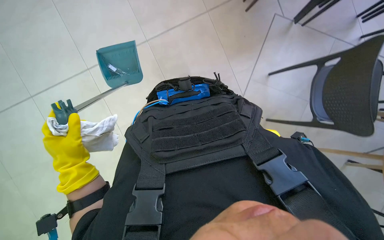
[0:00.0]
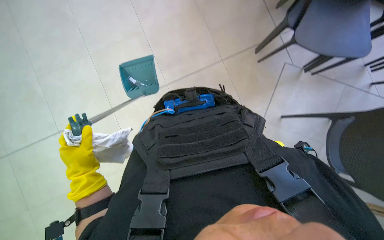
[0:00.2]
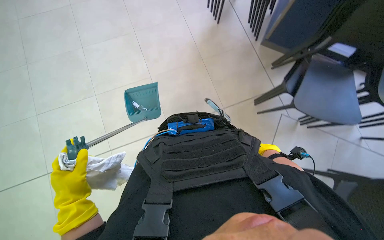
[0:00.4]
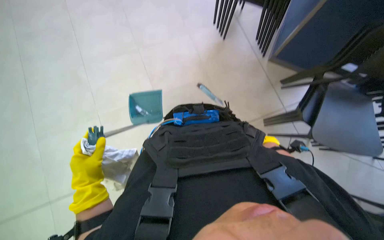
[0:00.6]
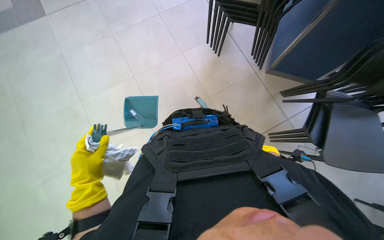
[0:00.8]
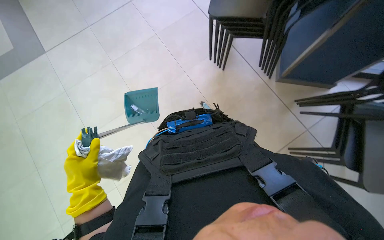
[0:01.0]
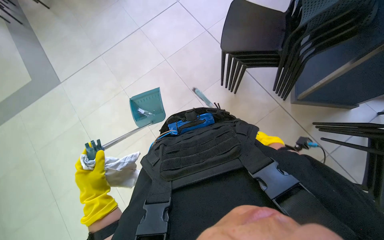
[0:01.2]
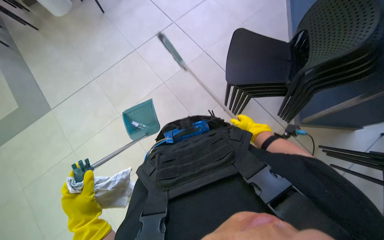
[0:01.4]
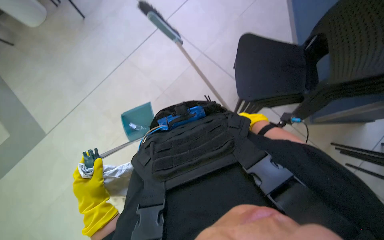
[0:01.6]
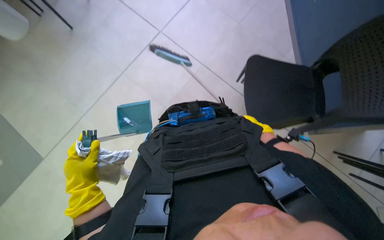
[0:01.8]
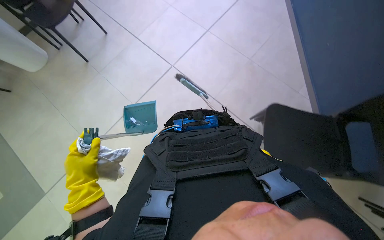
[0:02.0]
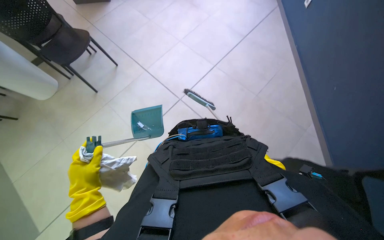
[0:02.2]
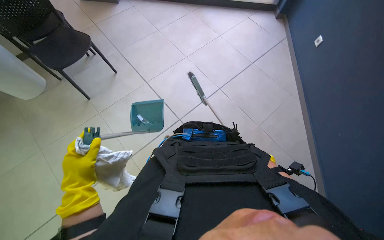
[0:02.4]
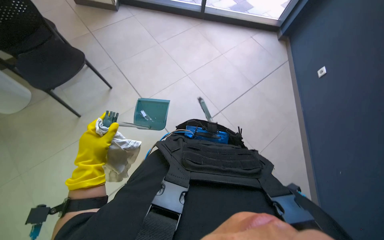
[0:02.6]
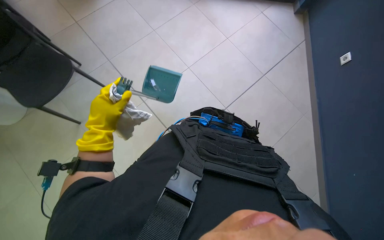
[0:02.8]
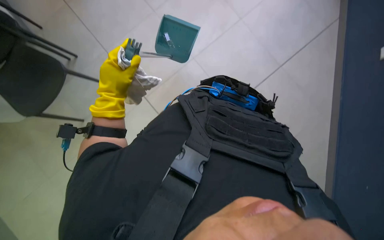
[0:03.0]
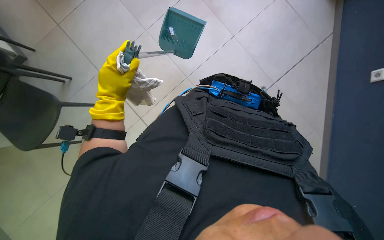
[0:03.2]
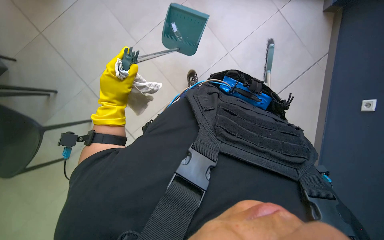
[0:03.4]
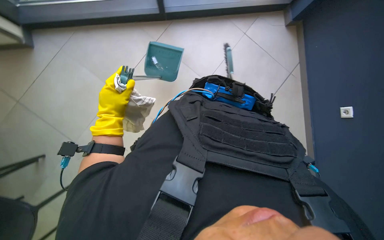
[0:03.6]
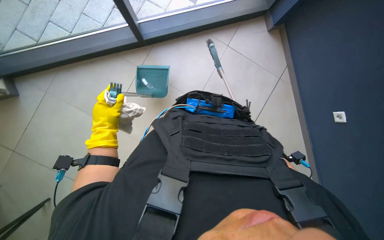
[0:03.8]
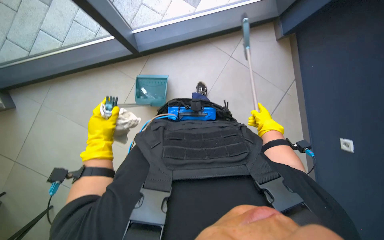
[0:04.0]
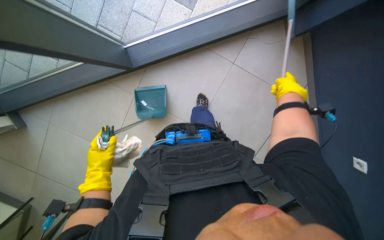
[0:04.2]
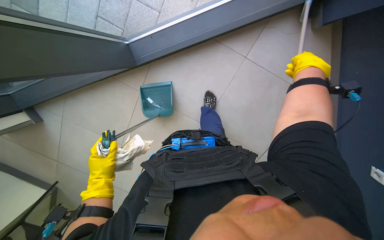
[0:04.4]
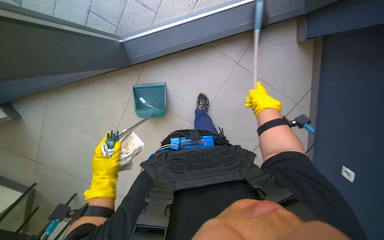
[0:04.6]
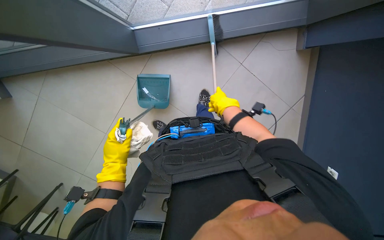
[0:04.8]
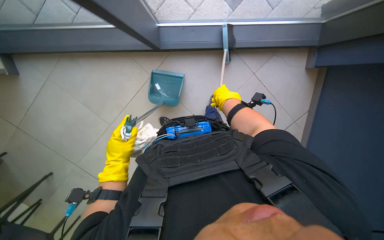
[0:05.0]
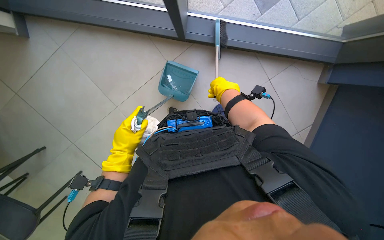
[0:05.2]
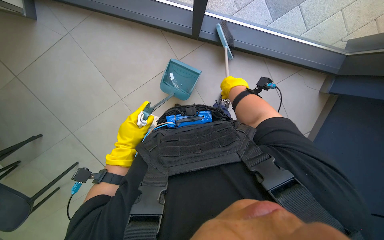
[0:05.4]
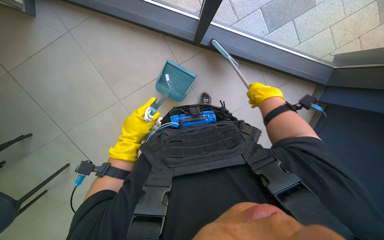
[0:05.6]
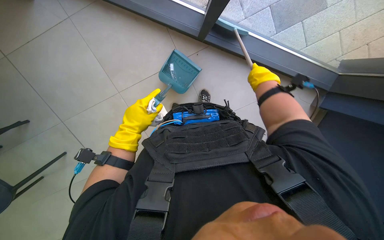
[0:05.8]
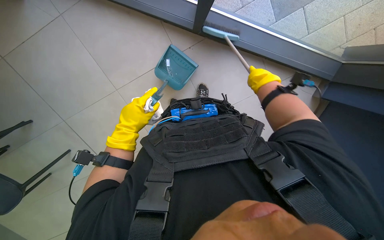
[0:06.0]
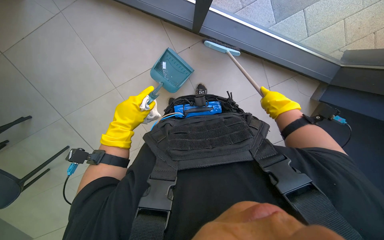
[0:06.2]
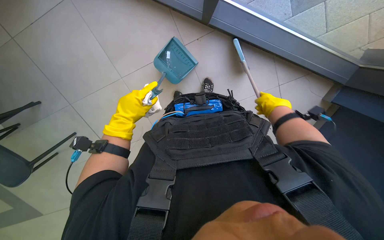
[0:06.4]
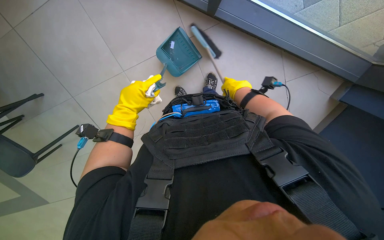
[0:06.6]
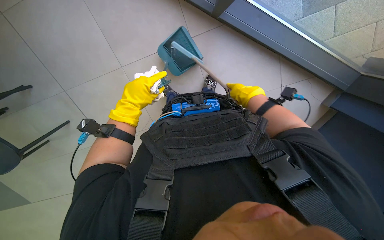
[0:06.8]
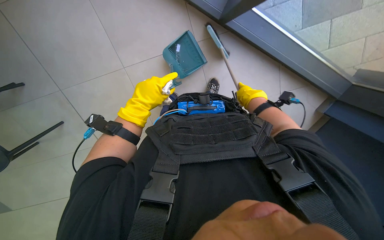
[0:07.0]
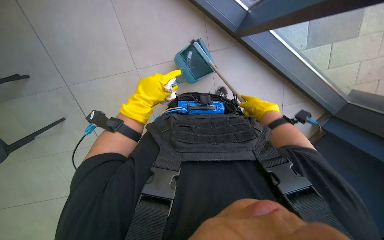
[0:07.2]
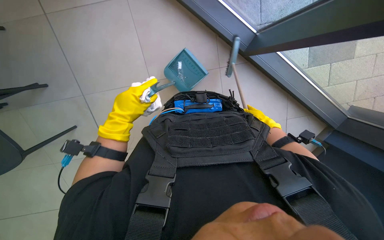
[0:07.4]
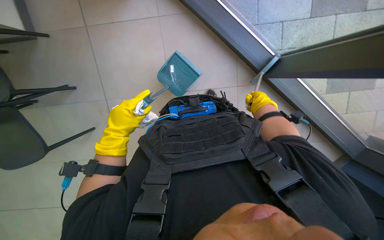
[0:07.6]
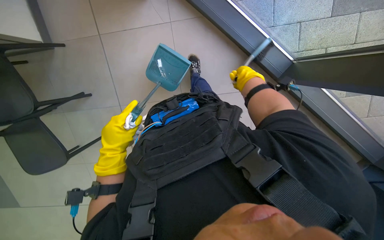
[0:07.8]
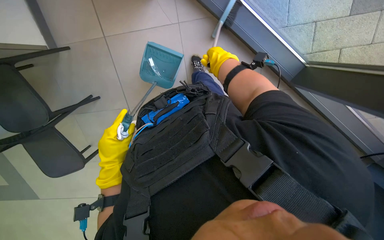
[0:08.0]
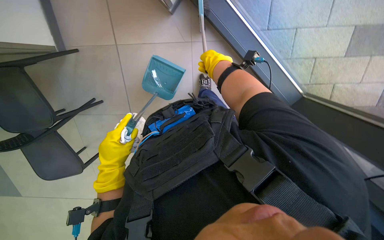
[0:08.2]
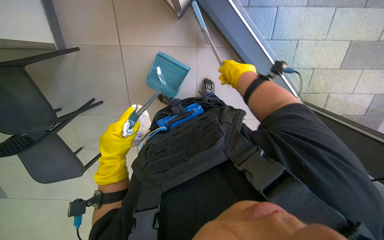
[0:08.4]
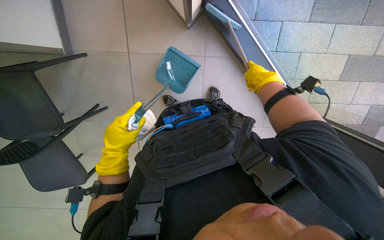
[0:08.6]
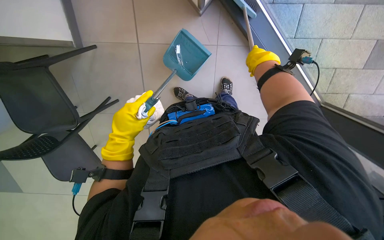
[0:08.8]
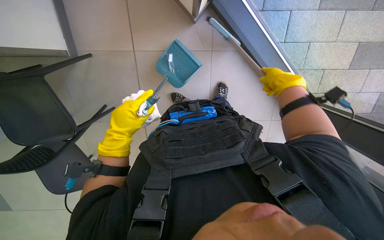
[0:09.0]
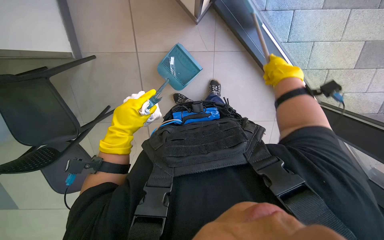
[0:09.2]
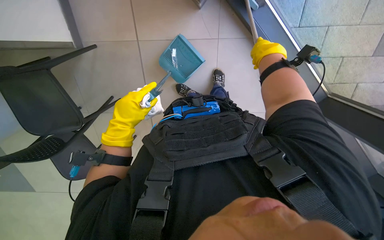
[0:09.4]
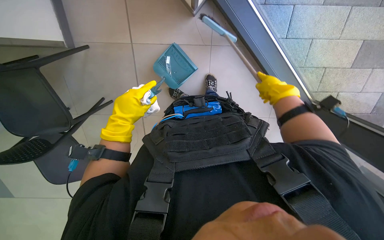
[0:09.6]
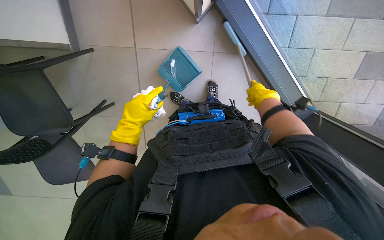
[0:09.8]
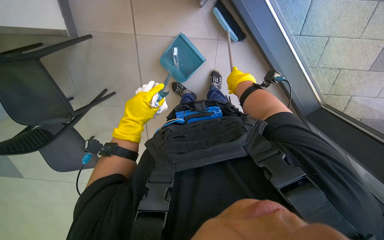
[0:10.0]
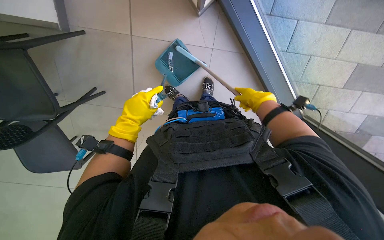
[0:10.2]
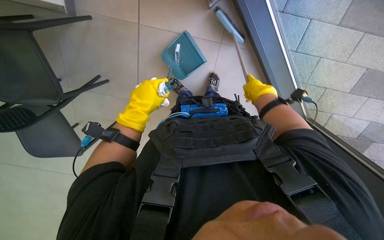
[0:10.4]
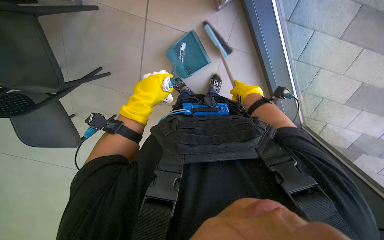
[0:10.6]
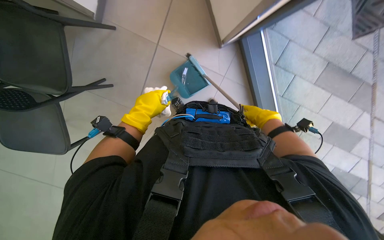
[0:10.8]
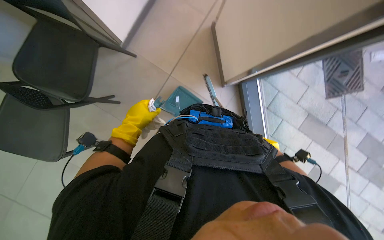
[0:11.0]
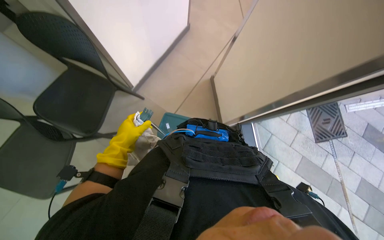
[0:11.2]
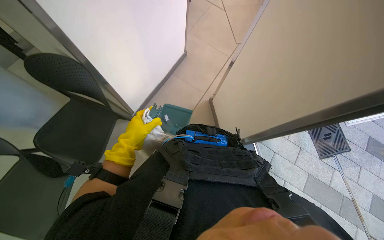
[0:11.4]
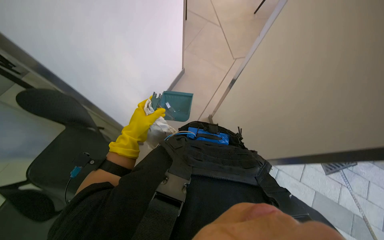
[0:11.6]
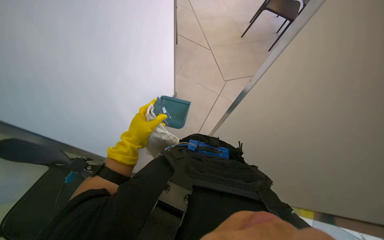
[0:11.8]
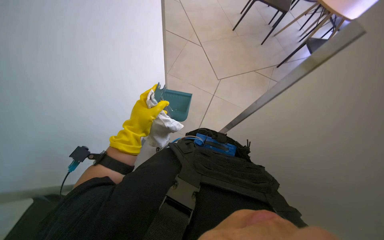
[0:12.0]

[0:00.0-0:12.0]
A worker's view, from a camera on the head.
Job: sweeping floor.
The whole recording: Sweeping floor with brush. The worker sweeps the floor with a brush and collects debris into a dustpan.
0:01.6 to 0:03.0: The left hand moves up the picture, approximately 35 cm.
0:03.0 to 0:04.4: The left hand goes approximately 15 cm farther from the camera.
0:04.4 to 0:06.0: The left hand heads nearer to the camera, covering approximately 10 cm. Meanwhile the right hand is displaced to the left by some 30 cm.
0:07.6 to 0:09.0: The right hand moves nearer to the camera, approximately 20 cm.
0:09.0 to 0:10.4: The right hand goes up and down the picture, some 10 cm each way, reversing 2 times.
0:10.4 to 0:12.0: The view swings roughly 15 degrees to the right. The wearer looks some 55 degrees further upward.

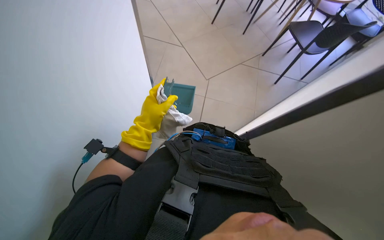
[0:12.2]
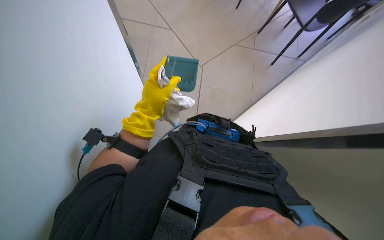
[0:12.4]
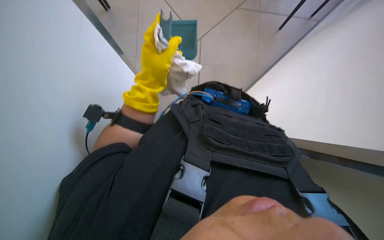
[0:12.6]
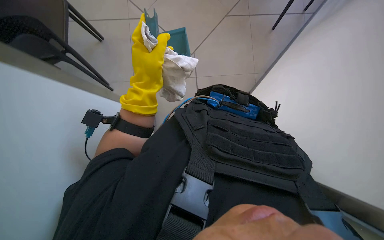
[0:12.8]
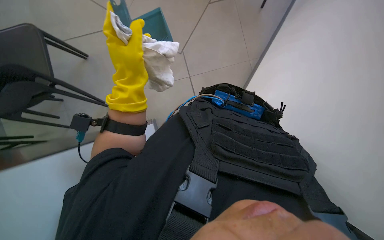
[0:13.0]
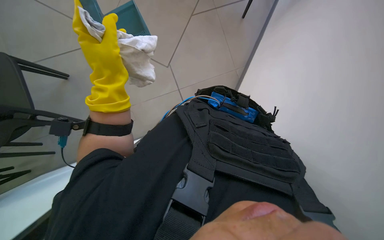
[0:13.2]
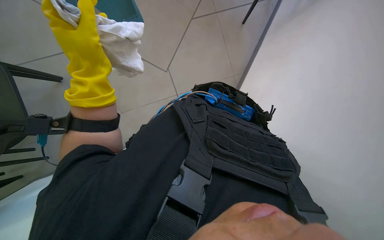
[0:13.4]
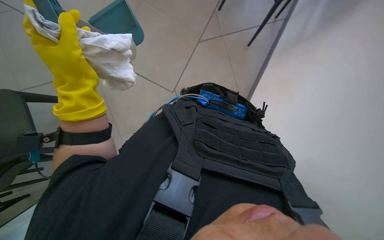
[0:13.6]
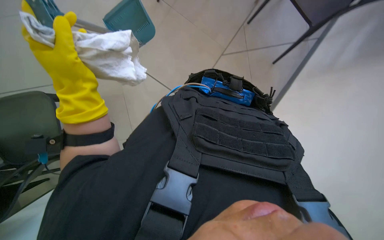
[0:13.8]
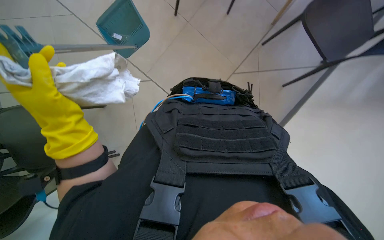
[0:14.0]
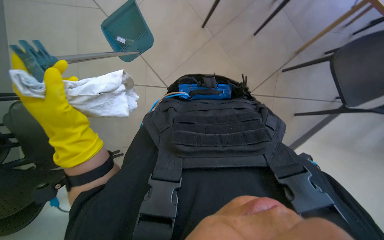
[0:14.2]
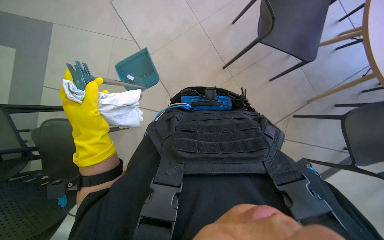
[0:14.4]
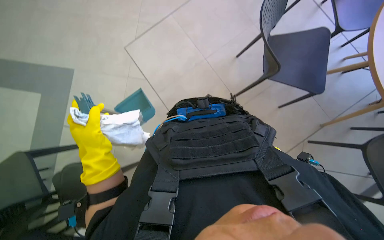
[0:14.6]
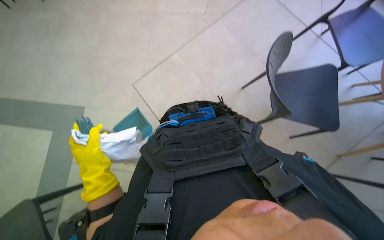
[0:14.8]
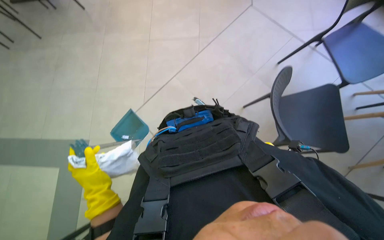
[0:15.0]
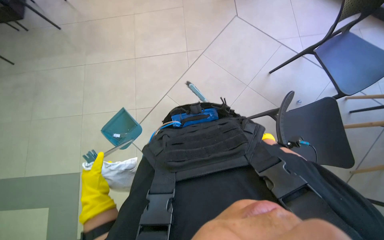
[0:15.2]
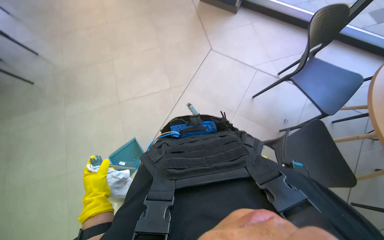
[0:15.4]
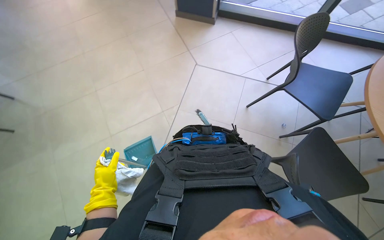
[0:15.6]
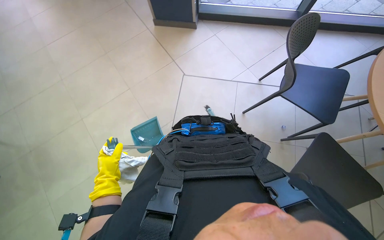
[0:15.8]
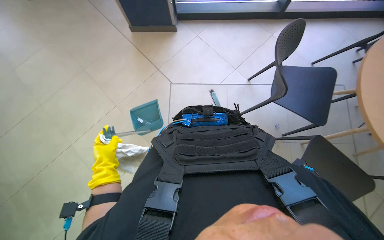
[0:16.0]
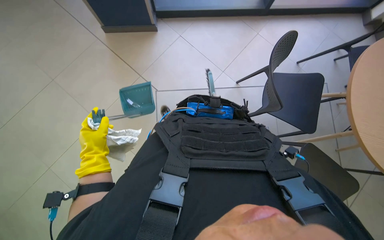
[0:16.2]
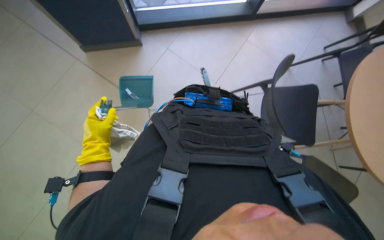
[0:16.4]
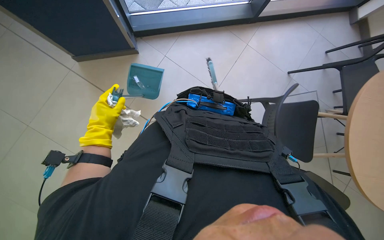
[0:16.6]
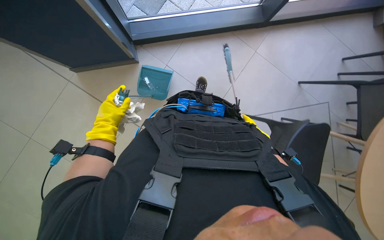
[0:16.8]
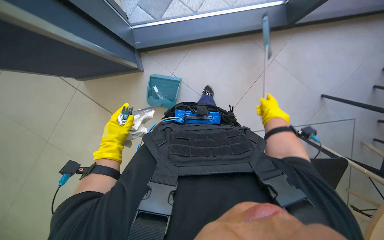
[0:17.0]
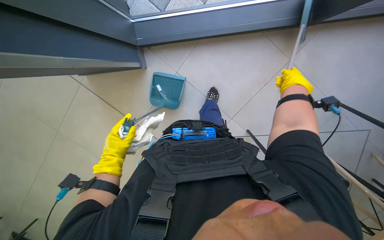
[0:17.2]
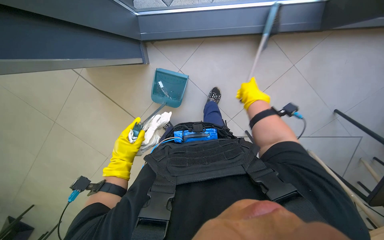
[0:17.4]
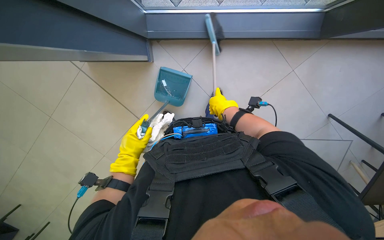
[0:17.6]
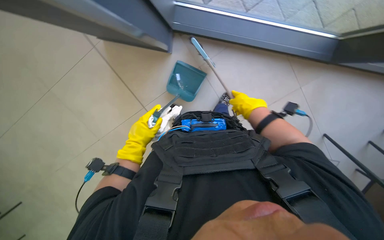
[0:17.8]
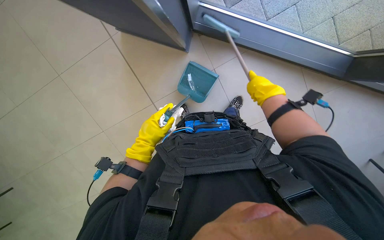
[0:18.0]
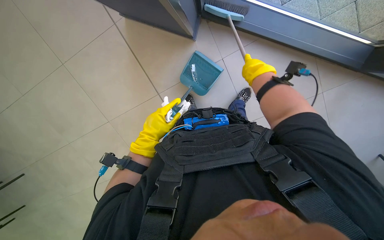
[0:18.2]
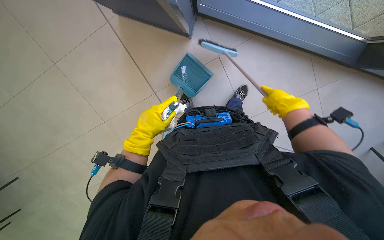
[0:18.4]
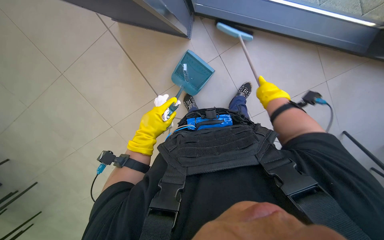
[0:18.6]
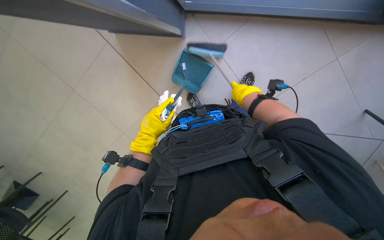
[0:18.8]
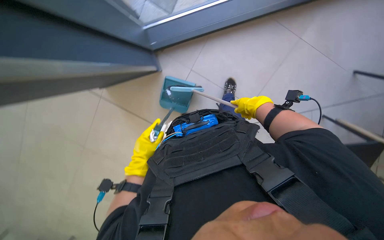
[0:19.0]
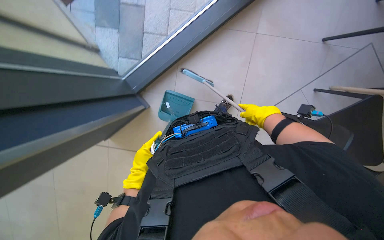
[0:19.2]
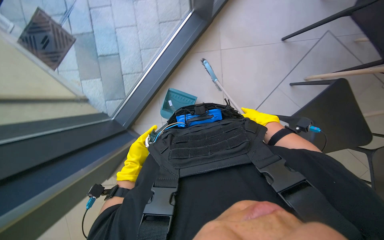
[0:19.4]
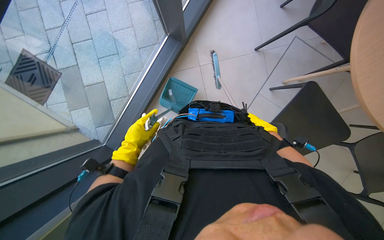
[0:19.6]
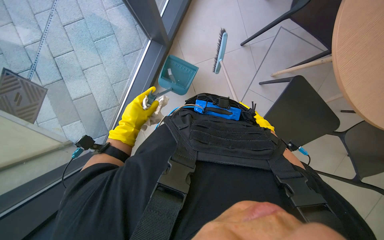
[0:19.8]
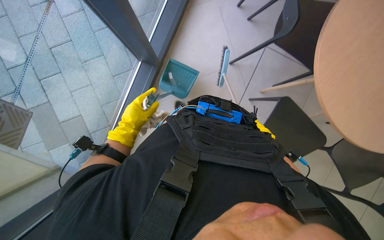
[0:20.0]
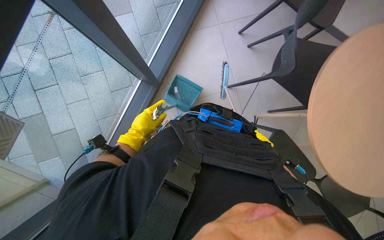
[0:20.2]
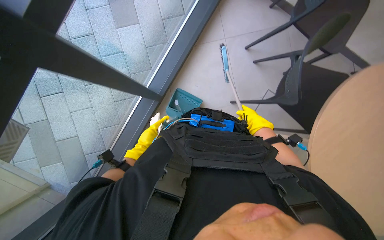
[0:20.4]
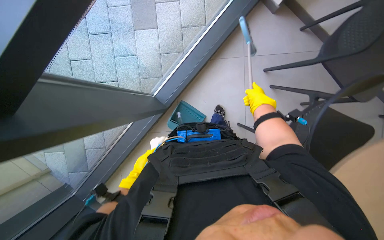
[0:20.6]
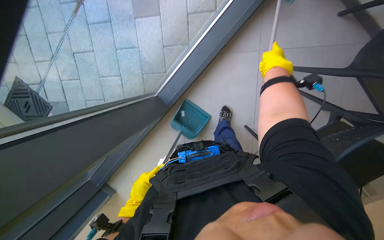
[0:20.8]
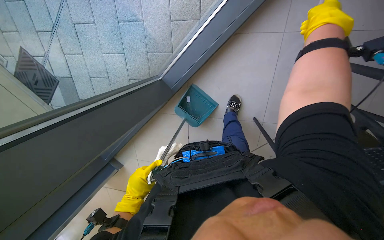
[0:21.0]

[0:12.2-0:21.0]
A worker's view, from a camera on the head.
Job: sweeping floor.
The whole recording: Sweeping floor with brush. The worker sweeps the floor with a brush and collects debris into a dustpan.
0:13.6 to 0:15.2: The view swings about 15 degrees to the left. The camera pitches upward, by approximately 30 degrees. The scene turns about 30 degrees counterclockwise in the picture.
0:15.2 to 0:16.6: The camera is carried roughly 80 cm. The head rotates about 30 degrees to the right. The camera pitches downward, by some 20 degrees.
0:18.0 to 0:19.6: The scene rotates counterclockwise by some 35 degrees.
0:19.6 to 0:21.0: The camera travels about 1 m. The view tilts roughly 20 degrees downward.
